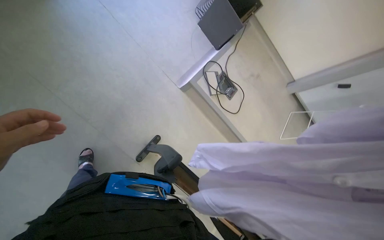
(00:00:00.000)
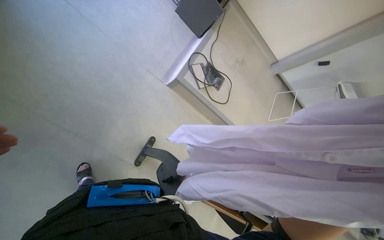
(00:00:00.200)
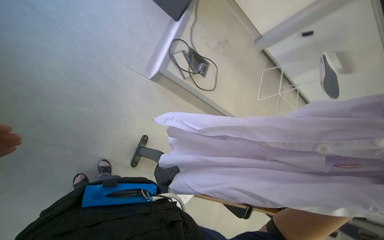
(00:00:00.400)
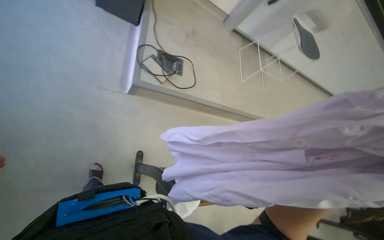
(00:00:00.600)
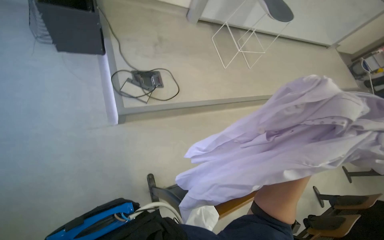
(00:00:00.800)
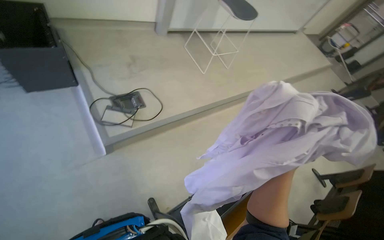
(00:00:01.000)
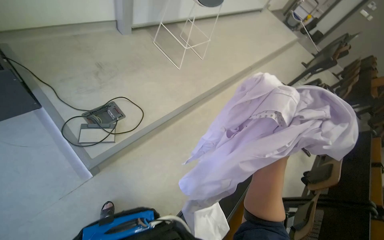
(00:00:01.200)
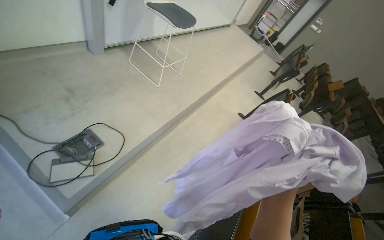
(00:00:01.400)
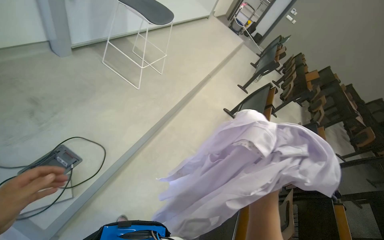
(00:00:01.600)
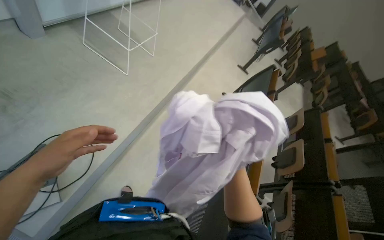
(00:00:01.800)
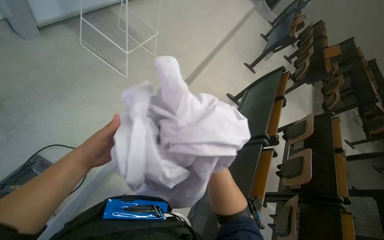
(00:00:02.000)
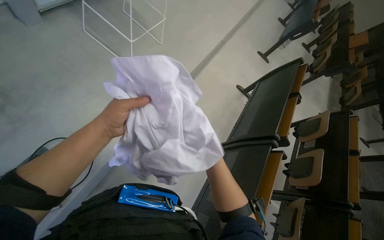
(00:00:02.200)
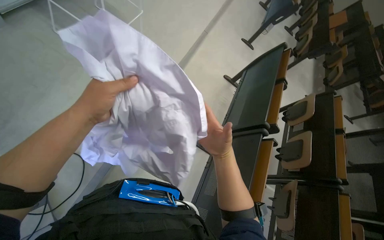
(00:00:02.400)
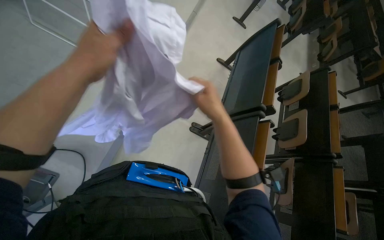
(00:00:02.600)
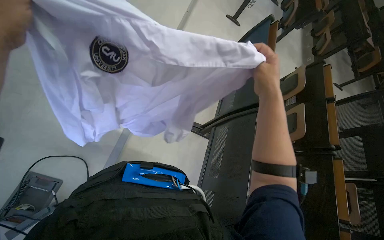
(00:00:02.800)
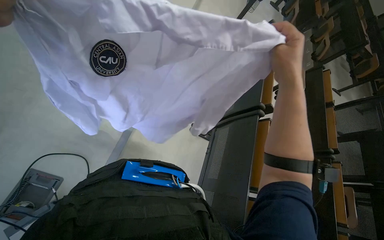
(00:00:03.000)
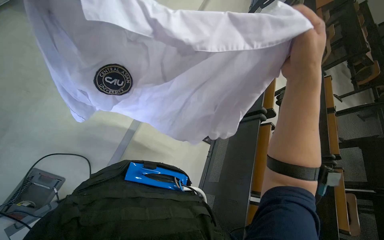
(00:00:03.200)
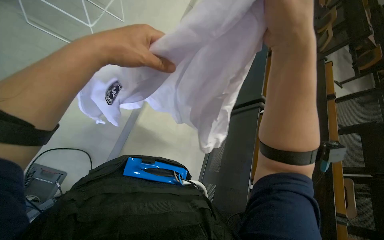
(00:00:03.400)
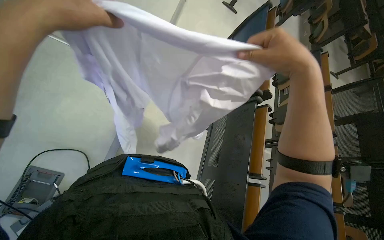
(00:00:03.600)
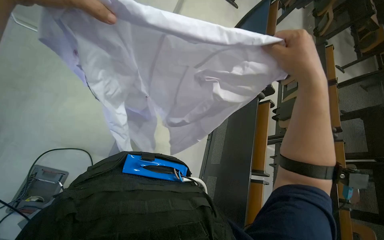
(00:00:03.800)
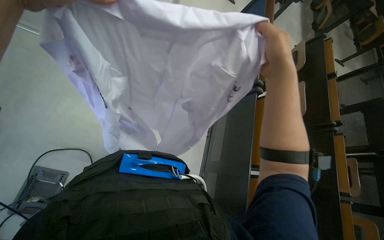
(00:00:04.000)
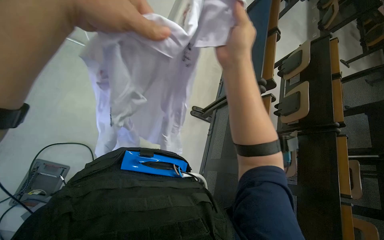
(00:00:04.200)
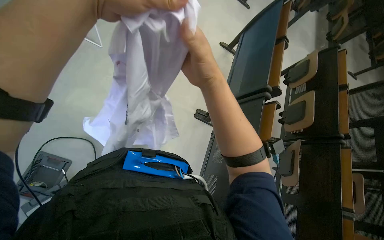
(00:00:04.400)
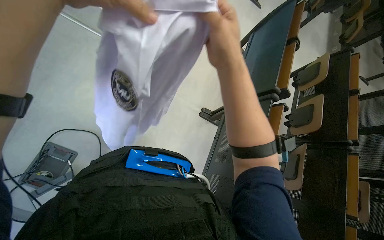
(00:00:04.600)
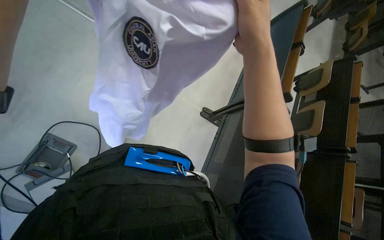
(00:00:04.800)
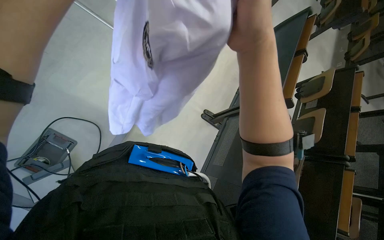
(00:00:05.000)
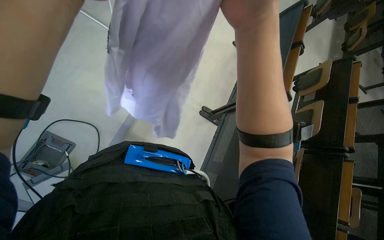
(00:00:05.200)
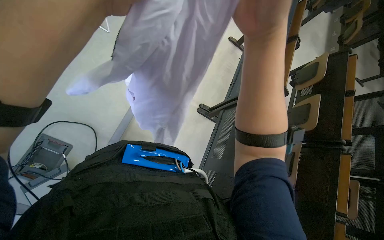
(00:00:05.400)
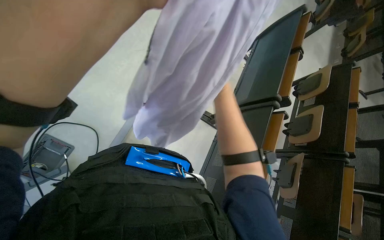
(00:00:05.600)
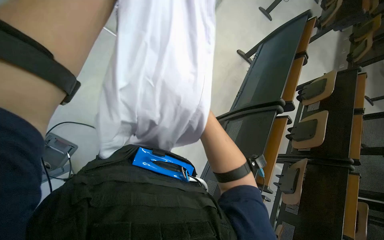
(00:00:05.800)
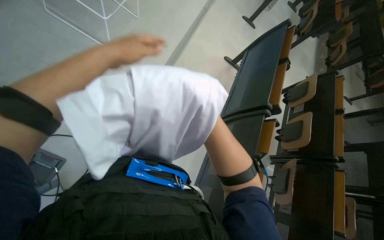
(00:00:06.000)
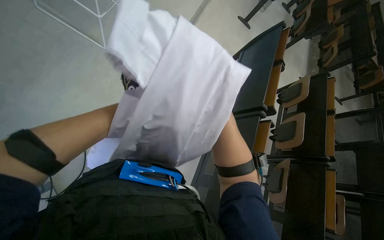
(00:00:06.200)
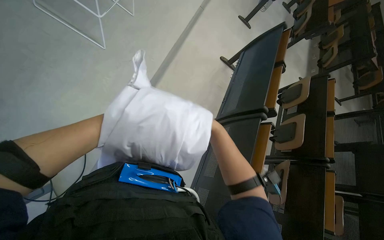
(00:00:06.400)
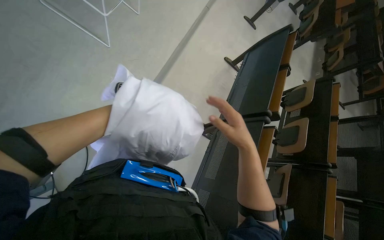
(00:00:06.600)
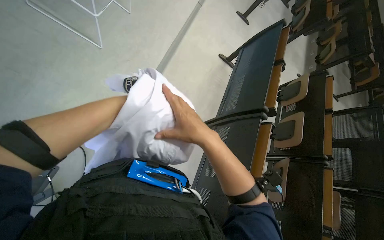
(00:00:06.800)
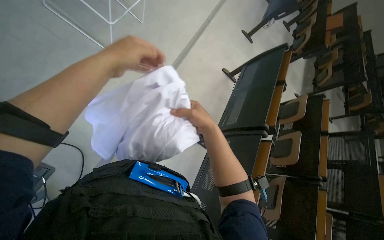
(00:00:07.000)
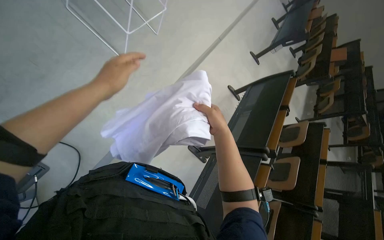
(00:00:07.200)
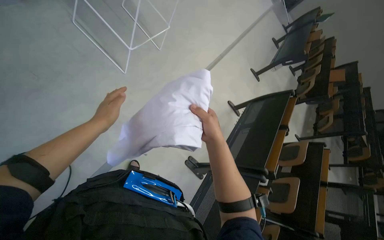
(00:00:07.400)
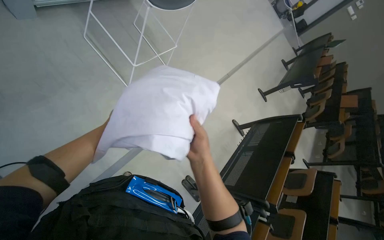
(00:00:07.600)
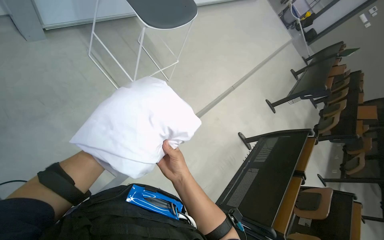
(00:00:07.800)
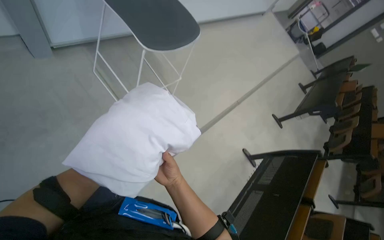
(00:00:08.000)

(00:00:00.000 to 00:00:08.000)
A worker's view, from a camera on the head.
Job: managing laundry.
The whole recording: Folding a white shirt. The worker picks up a white shirt and folds it neatly.
00:00:00.000 - 00:00:01.600: The camera is carried roughly 60 cm. The wearer looks about 90 degrees further to the right. The view tips downward by approximately 15 degrees.
00:00:01.600 - 00:00:03.200: The camera travels some 40 cm. The camera pitches downward, by some 20 degrees.
00:00:03.200 - 00:00:04.800: The right hand heads to the left, covering about 10 cm.
00:00:06.400 - 00:00:08.000: The head travels approximately 40 cm. The view tips upward by some 20 degrees.

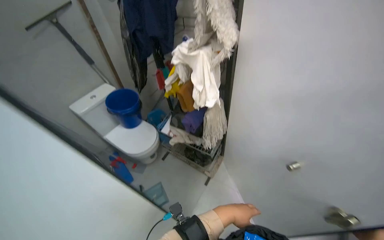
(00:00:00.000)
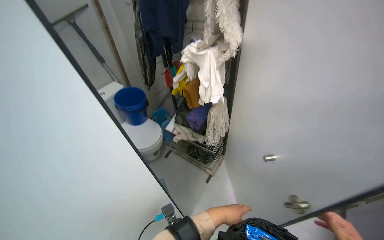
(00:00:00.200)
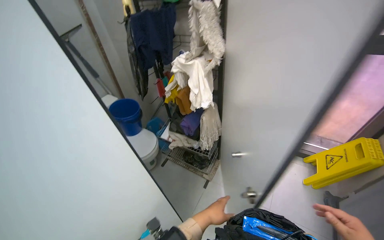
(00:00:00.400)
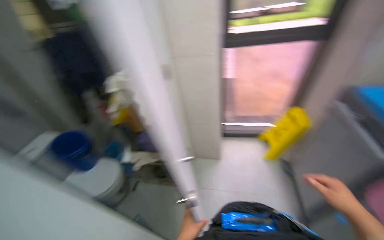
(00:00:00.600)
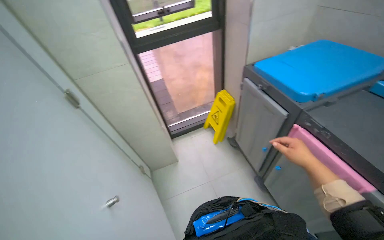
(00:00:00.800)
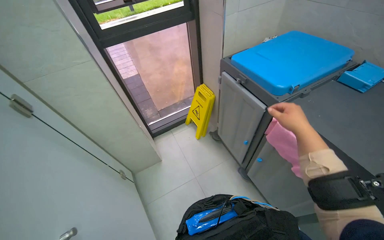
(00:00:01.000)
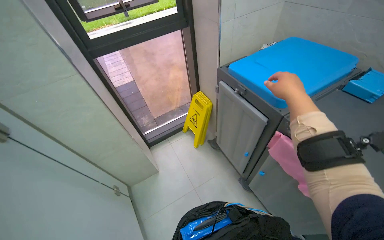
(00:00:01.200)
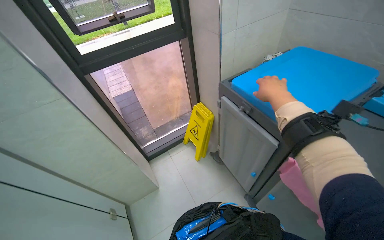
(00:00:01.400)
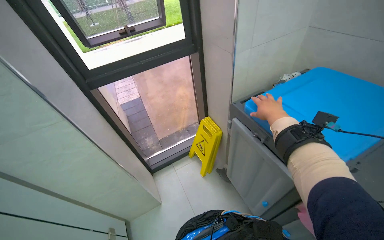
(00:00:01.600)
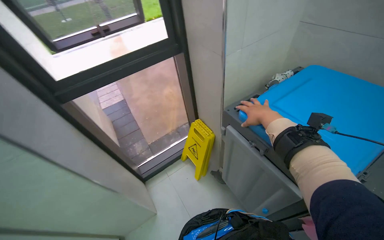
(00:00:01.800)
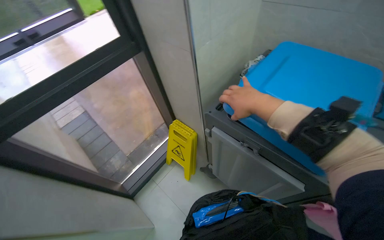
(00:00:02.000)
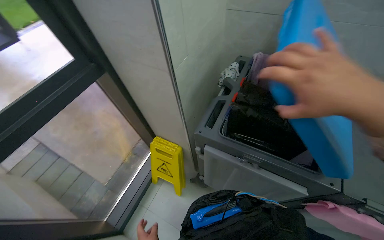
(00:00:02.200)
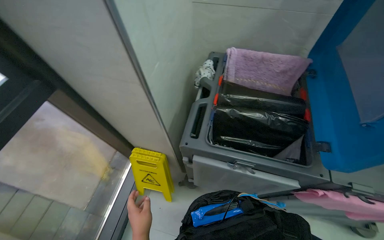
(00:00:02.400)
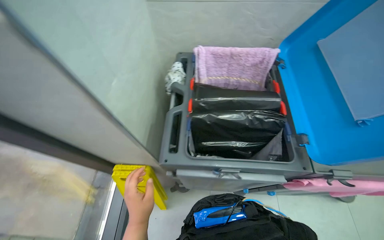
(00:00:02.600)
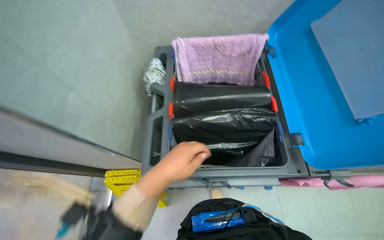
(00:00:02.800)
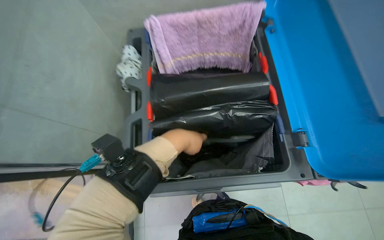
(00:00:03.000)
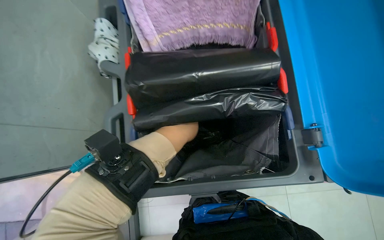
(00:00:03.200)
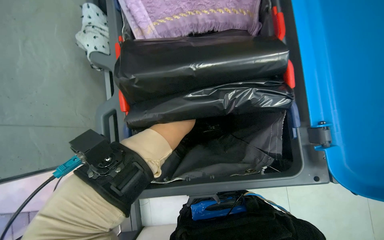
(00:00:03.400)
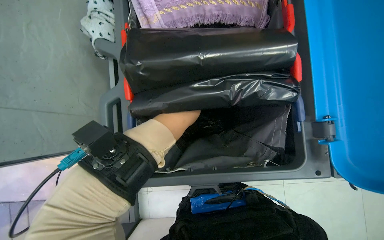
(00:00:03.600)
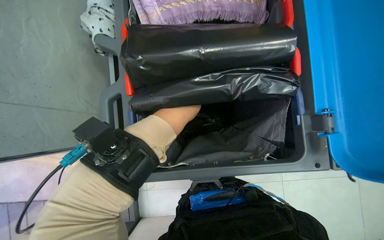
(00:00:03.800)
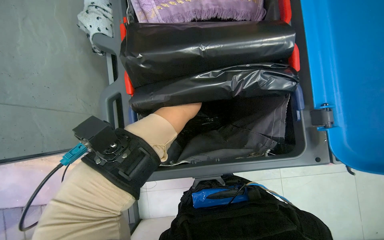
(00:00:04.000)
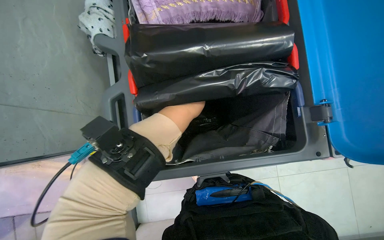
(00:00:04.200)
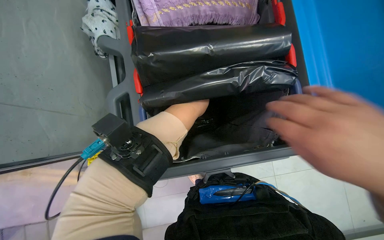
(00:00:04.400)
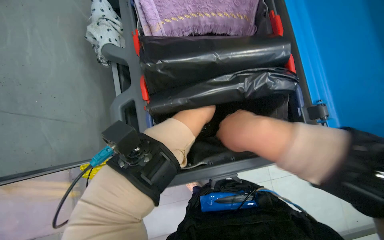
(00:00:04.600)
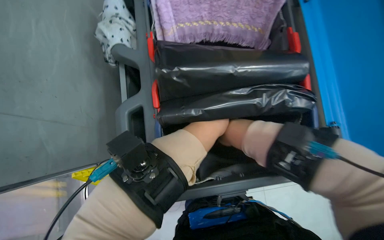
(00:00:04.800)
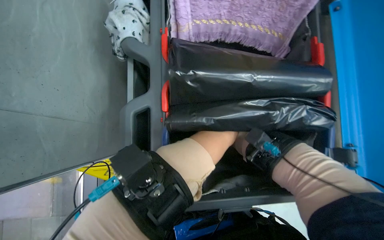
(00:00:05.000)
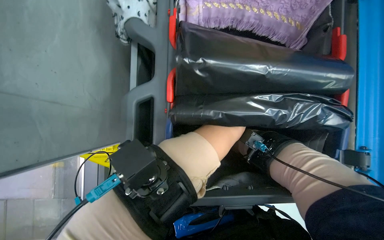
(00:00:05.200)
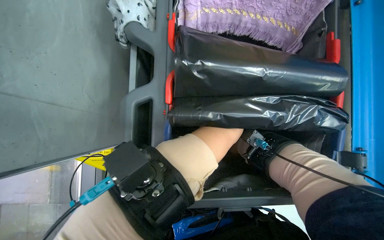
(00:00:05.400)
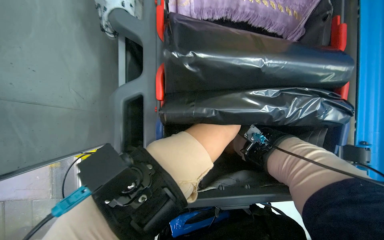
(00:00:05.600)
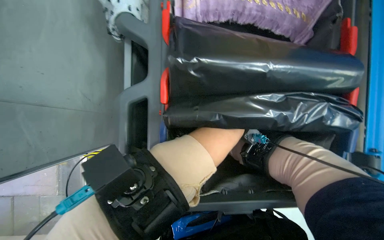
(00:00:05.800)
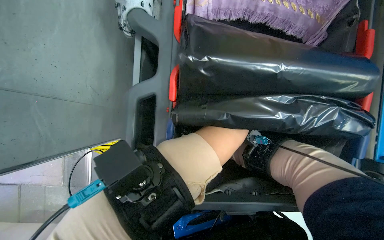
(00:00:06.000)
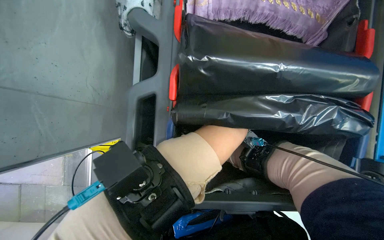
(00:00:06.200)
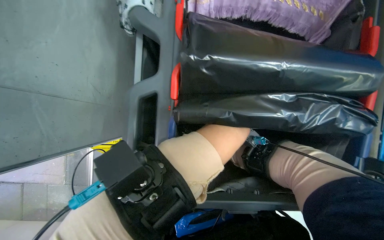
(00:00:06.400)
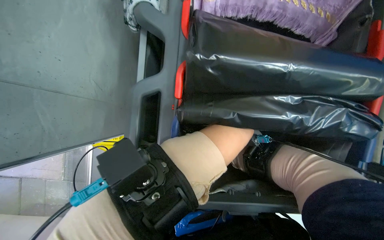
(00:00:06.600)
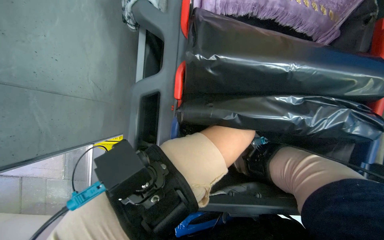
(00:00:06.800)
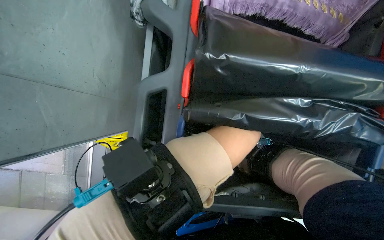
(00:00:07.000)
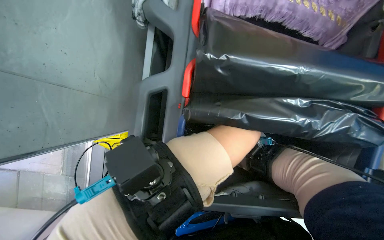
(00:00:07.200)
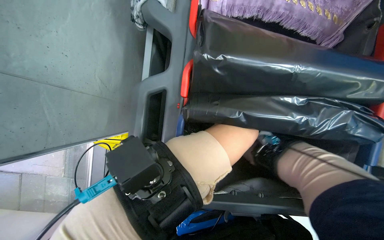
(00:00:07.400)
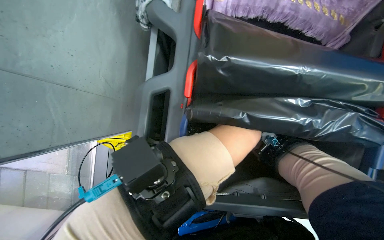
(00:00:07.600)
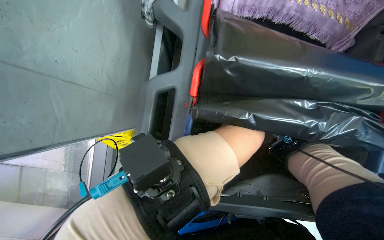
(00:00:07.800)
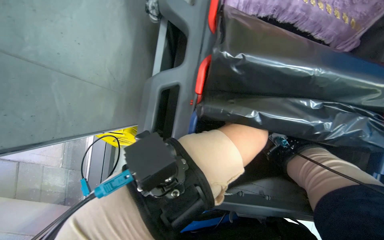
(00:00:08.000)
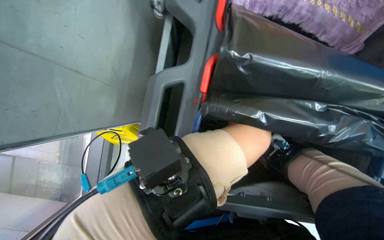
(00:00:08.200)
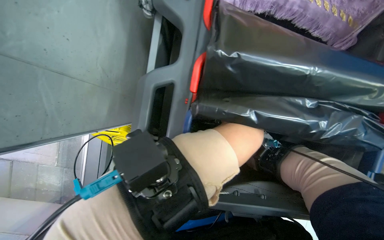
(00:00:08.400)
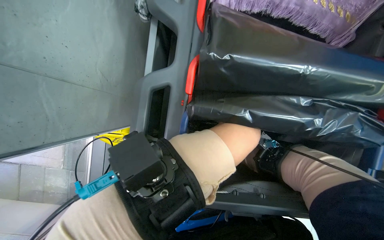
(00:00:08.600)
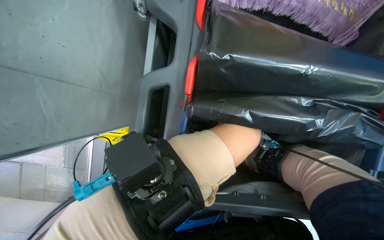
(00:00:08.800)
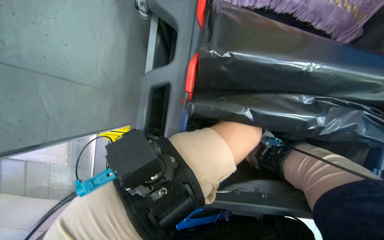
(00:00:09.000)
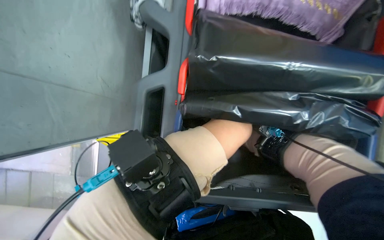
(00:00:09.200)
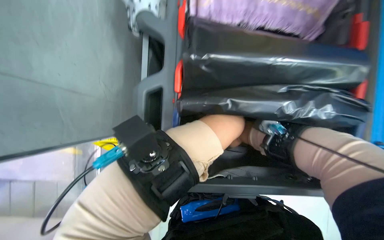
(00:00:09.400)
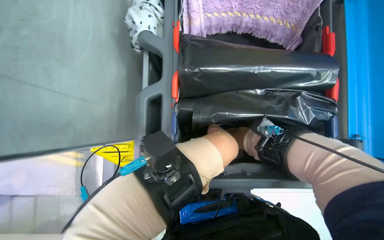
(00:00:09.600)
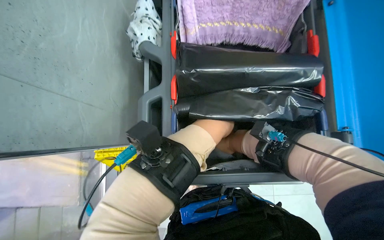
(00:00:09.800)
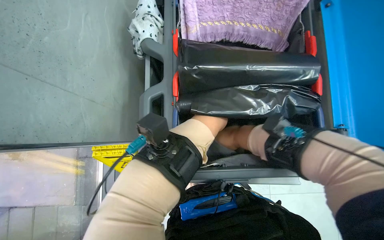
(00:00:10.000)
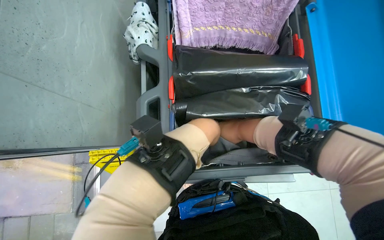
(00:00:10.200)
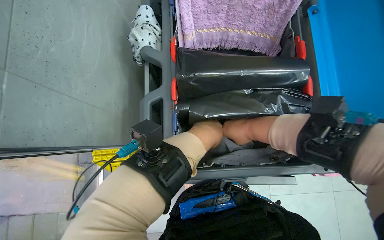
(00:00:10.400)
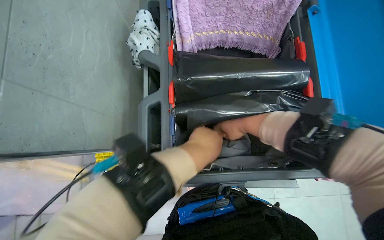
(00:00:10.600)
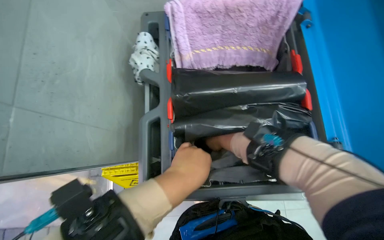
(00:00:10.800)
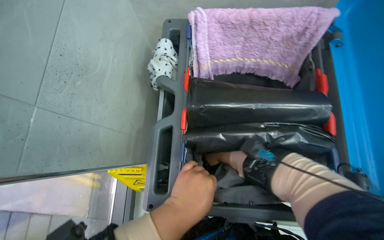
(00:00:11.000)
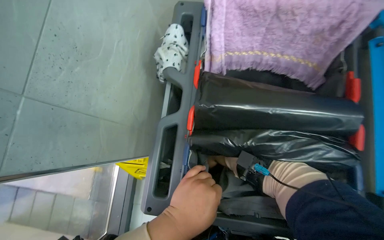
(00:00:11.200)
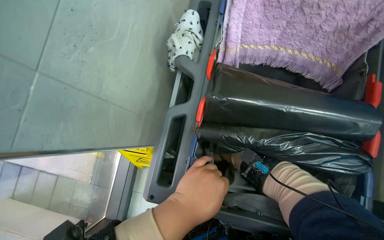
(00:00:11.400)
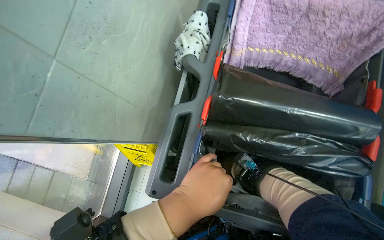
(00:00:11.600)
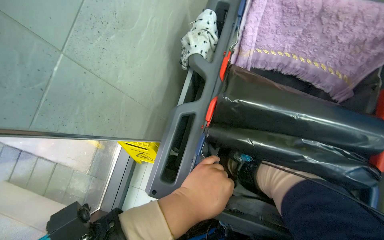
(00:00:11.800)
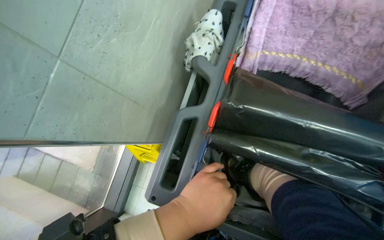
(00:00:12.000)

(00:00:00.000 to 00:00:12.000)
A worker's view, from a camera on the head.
Job: managing trash.
The whole recording: Preparing trash bags and gloves. The worker opens a cart compartment, takes out a trash bag, retrieves gloves, and then places them back into the bag before closing the compartment.
00:00:00.000 - 00:00:01.600: The camera is carried approximately 50 cm. The wearer looks about 60 degrees further to the right.
00:00:01.600 - 00:00:03.000: The head travels roughly 50 cm. The wearer looks about 70 degrees further to the right. The wearer looks roughly 20 degrees further downward.
00:00:10.400 - 00:00:12.000: The wearer looks about 25 degrees further to the left.
